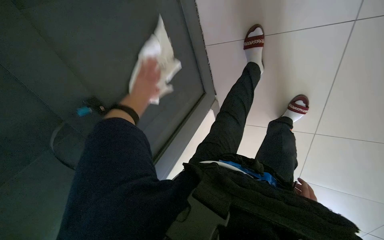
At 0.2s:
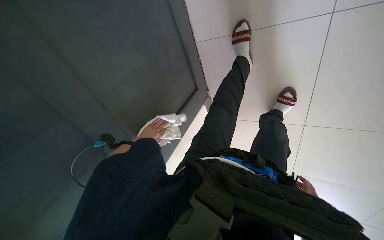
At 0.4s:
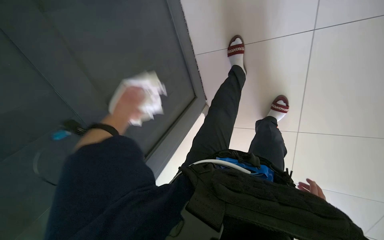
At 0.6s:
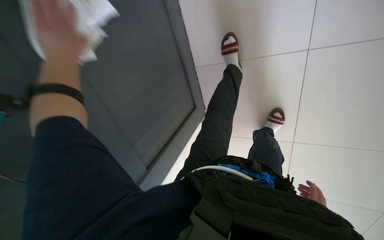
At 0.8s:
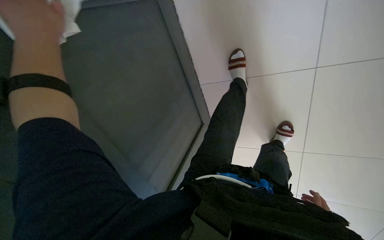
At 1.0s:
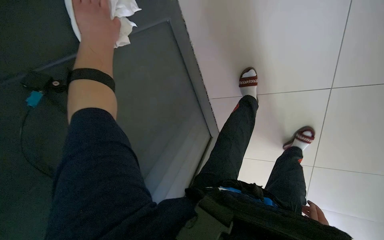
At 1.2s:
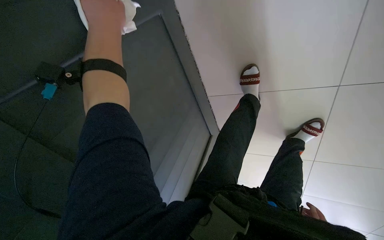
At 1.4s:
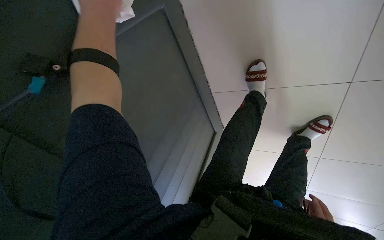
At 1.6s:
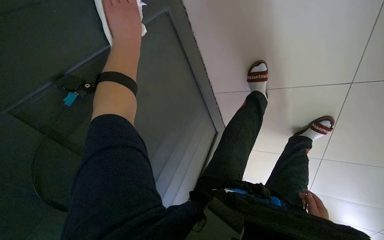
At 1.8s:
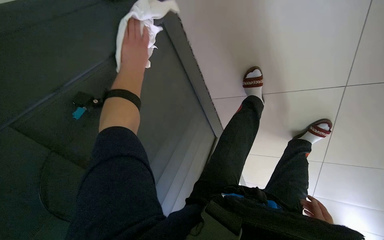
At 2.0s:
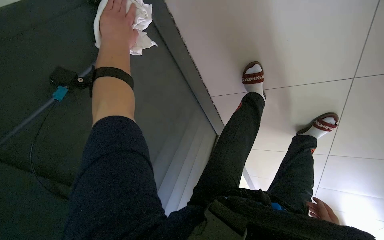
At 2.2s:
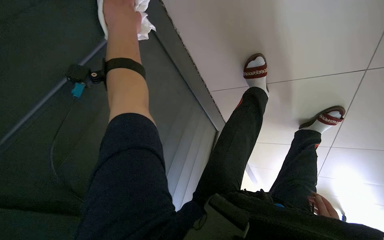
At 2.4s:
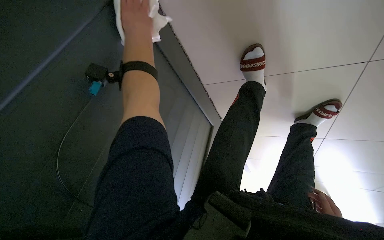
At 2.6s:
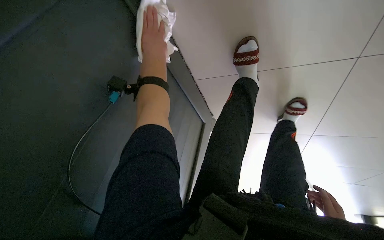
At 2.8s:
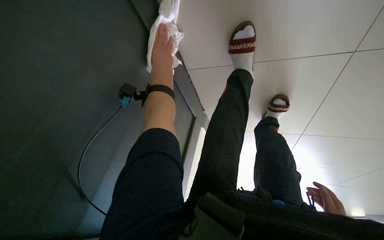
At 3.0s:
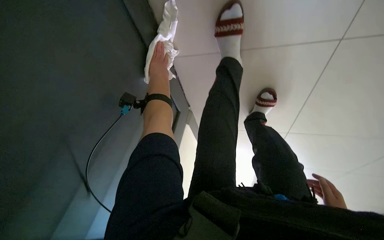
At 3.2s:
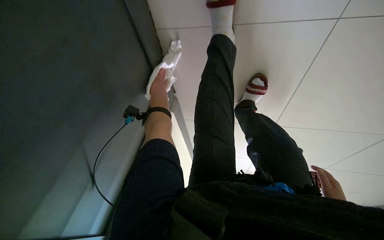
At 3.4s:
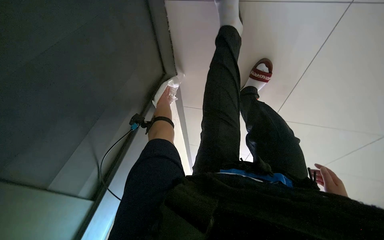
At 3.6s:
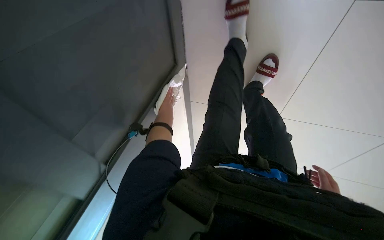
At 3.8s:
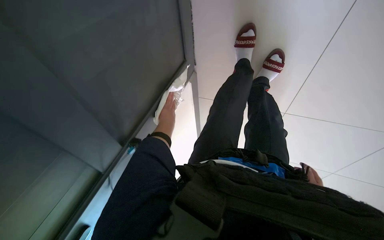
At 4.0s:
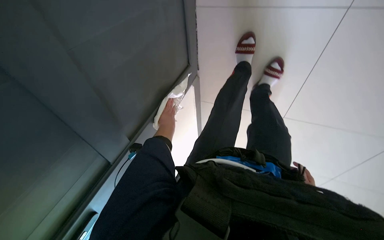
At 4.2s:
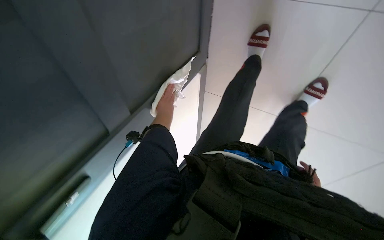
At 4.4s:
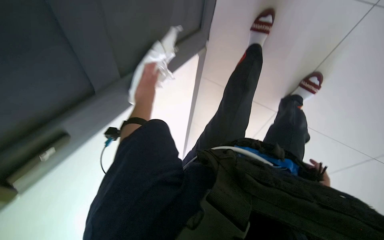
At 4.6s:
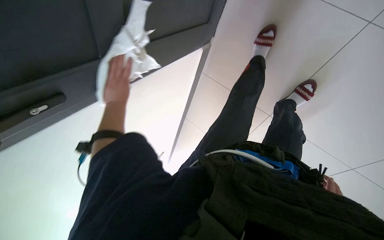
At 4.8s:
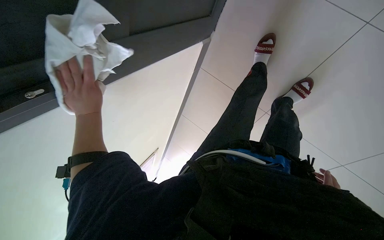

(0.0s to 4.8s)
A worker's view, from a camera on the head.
Job: wiping surfaces.
The whole recording: Wiping cabinet door. The worker wipes a cabinet door with a white cloth.
0.0s - 1.6s: The left hand shifts some 30 cm nearer to the camera and up the picture.
1.6s - 3.2s: The head rotates about 20 degrees to the right. The left hand is displaced farther from the camera by roughly 50 cm.
3.2s - 4.8s: The left hand shifts roughly 30 cm to the left and down the picture, and travels farther from the camera and back again, about 30 cm each way; the right hand heads farther from the camera, covering approximately 15 cm.

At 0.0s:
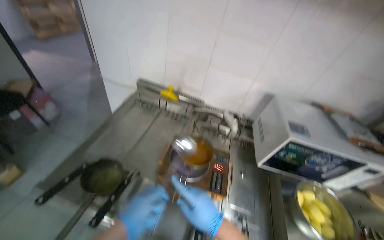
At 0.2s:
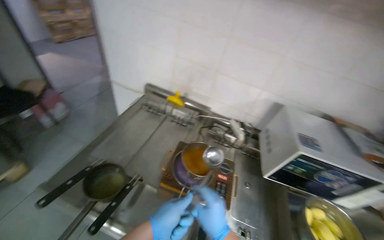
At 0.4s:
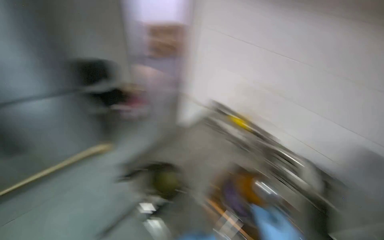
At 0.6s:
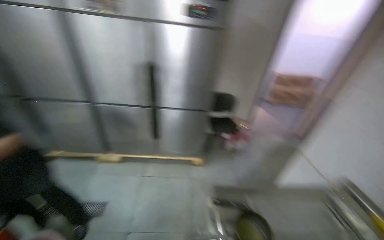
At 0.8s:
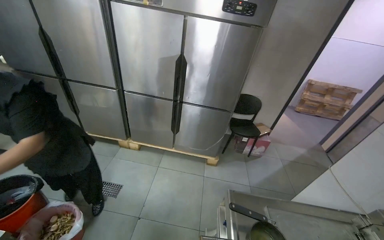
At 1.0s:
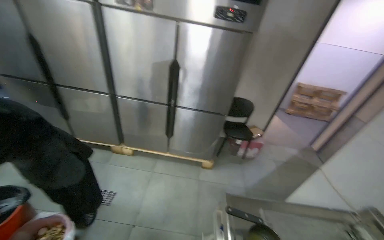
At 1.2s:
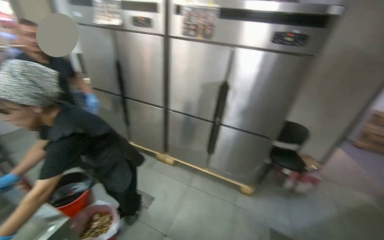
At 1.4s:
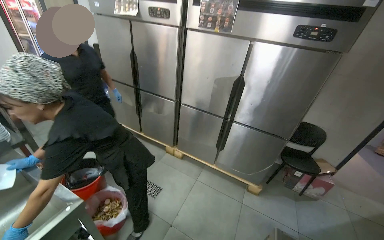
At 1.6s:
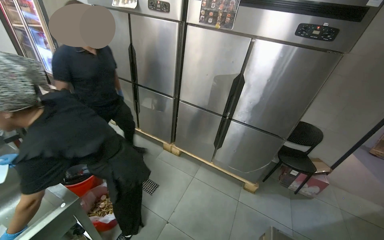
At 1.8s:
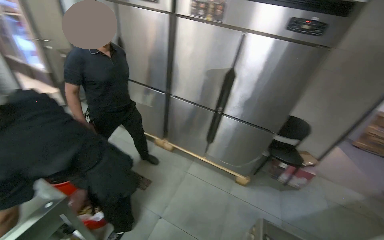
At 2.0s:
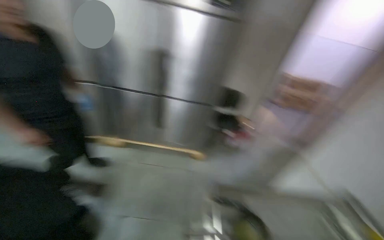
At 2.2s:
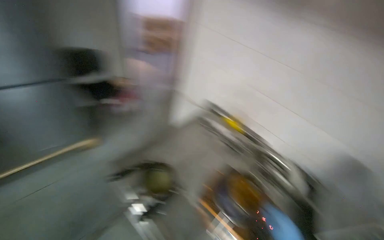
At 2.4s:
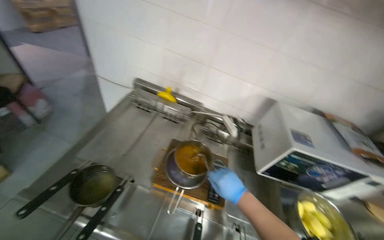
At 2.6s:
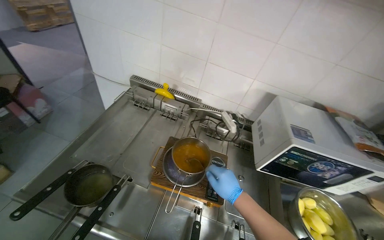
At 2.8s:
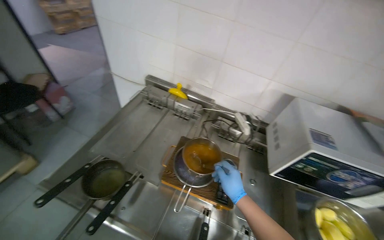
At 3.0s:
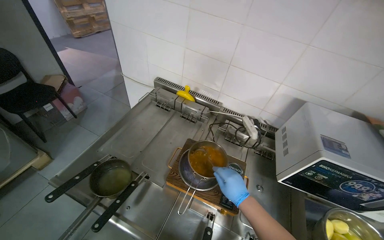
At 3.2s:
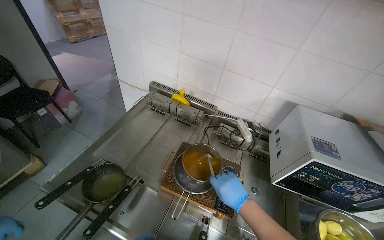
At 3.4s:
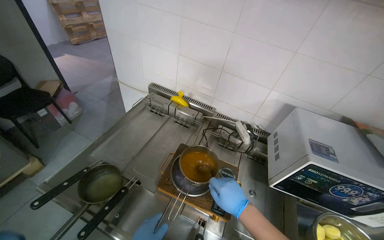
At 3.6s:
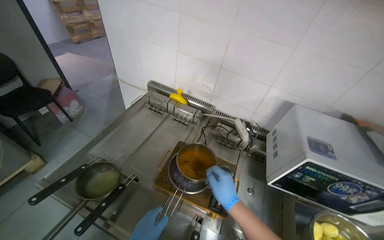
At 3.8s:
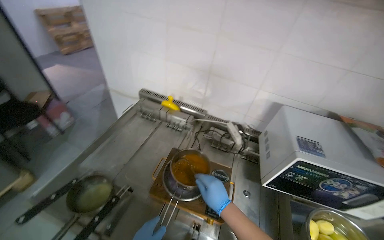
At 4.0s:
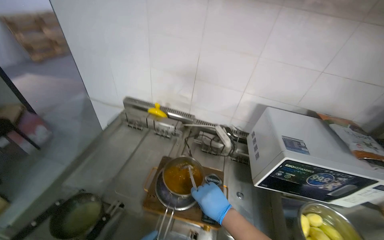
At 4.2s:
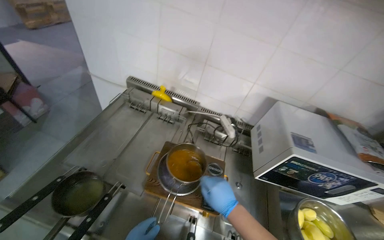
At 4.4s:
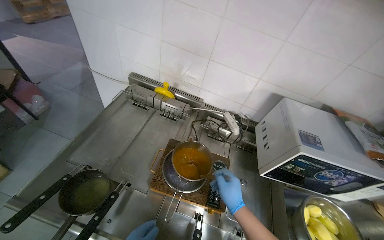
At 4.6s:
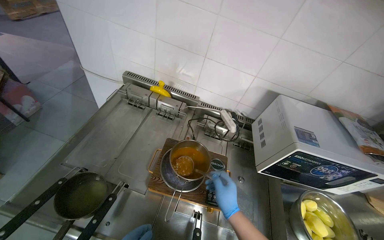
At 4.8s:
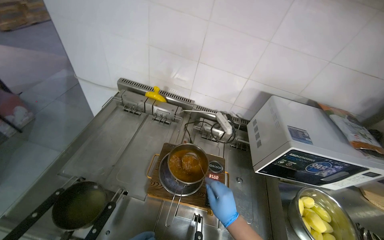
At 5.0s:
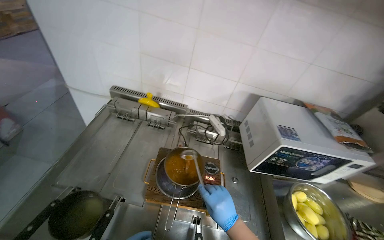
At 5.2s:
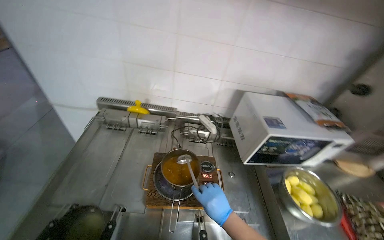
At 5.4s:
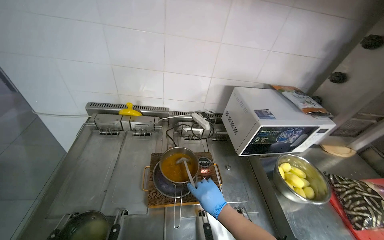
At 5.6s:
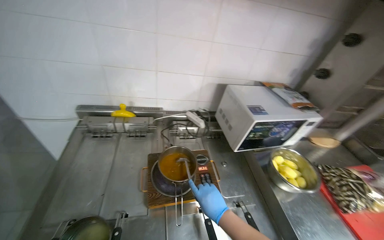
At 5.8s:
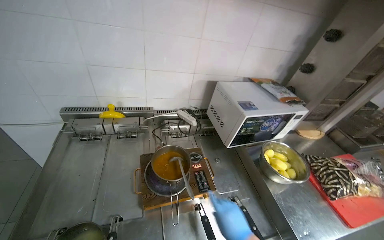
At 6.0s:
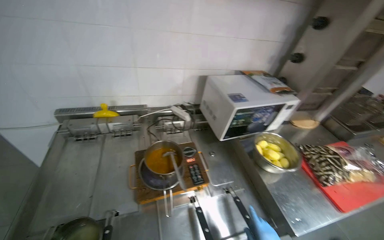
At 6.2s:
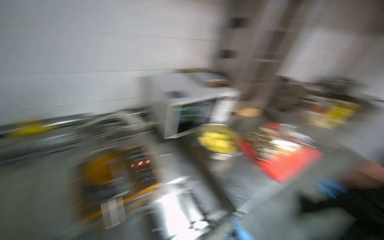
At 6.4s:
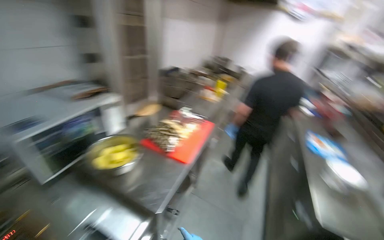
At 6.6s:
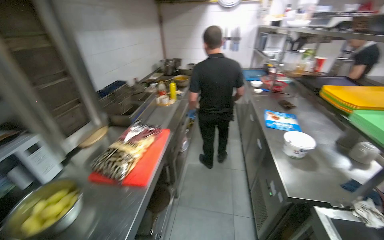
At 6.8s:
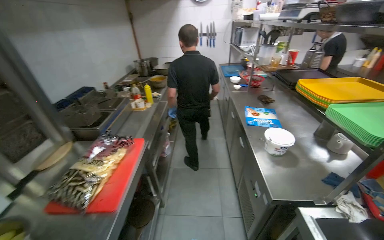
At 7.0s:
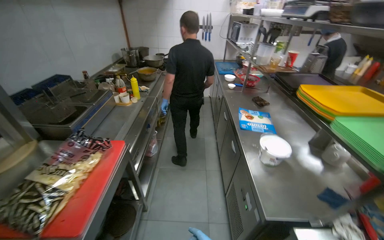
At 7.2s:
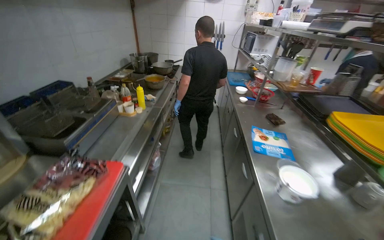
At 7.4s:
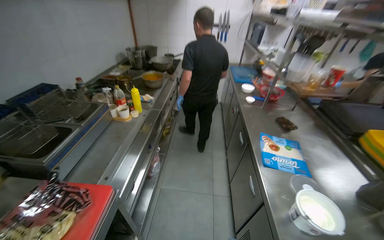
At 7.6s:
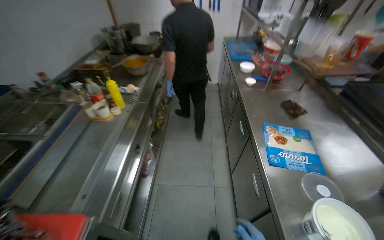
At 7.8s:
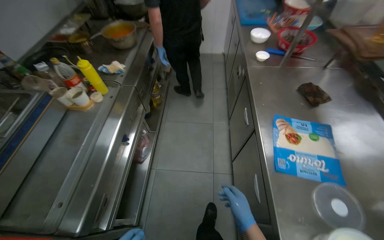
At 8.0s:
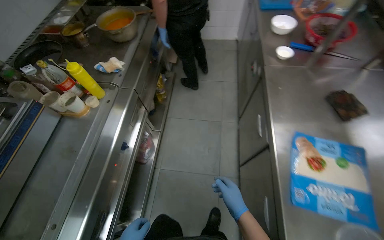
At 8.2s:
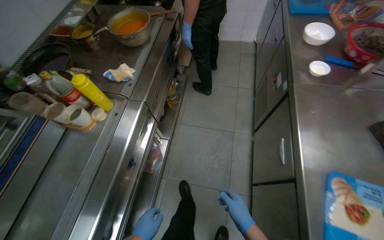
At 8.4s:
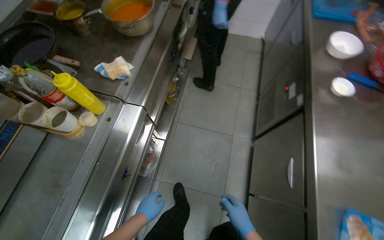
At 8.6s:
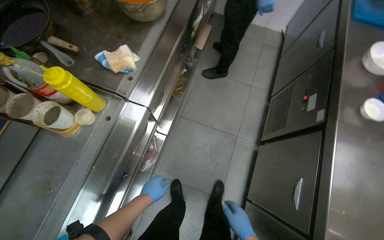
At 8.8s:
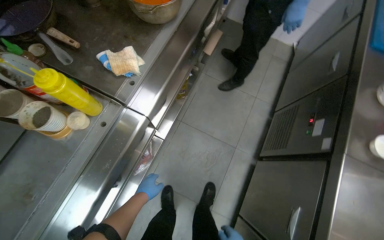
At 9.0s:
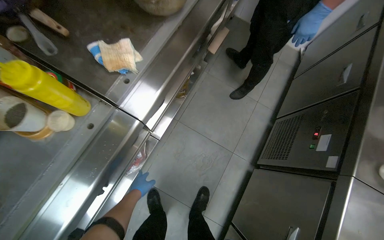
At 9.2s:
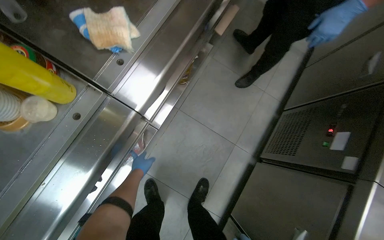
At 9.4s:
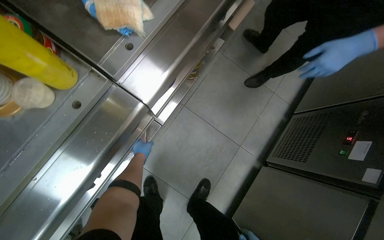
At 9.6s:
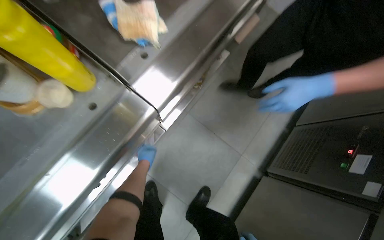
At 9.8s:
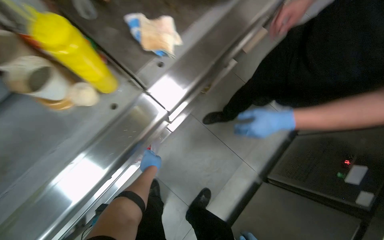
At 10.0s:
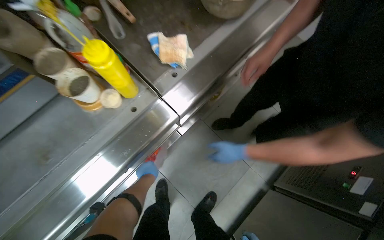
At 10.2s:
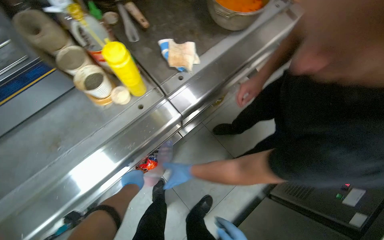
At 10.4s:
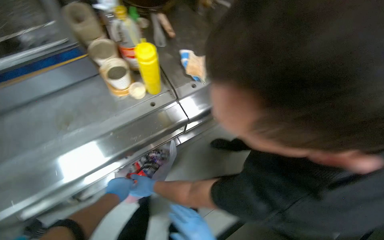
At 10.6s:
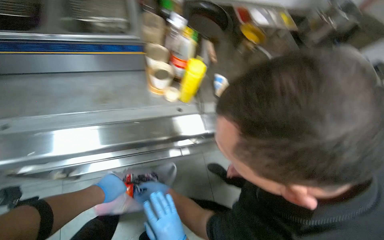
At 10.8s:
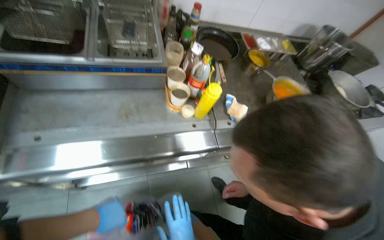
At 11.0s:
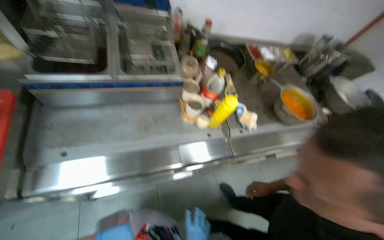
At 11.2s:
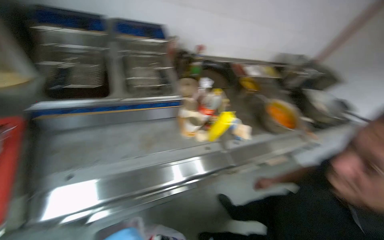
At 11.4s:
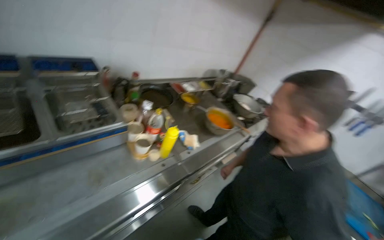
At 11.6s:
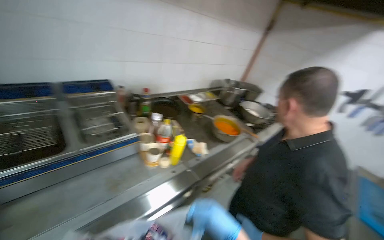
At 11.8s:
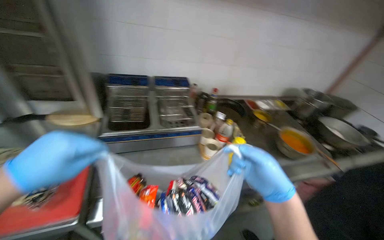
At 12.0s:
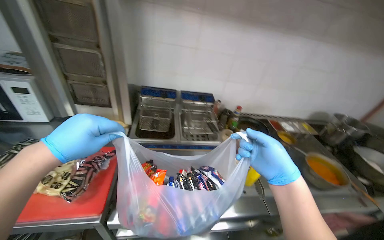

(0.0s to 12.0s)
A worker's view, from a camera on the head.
Job: preparing food.
The whole recording: Stirring meal and taking noodles from bag. The worker stirs the meal and takes noodles from the white plastic bag.
0.0s - 1.6s: The head turns to the left by some 45 degrees.
4.4s - 6.0s: The head rotates approximately 35 degrees to the right.
6.0s - 7.6s: The camera is carried approximately 1 m. The head turns to the right by some 55 degrees.
7.6s - 9.0s: The camera travels about 1 m. The wearer looks roughly 30 degrees further downward. The scene rotates clockwise by some 25 degrees.
9.0s - 10.4s: The scene rotates clockwise by some 30 degrees. The left hand travels nearer to the camera by some 10 cm.
10.4s - 12.0s: The wearer moves approximately 50 cm. The wearer looks roughly 20 degrees further to the left. The wearer looks about 45 degrees further upward.

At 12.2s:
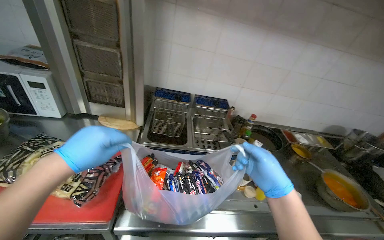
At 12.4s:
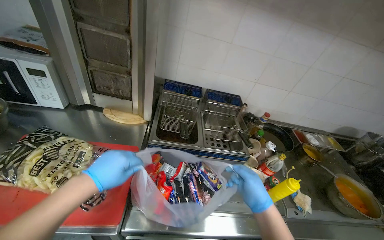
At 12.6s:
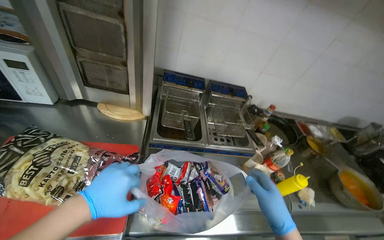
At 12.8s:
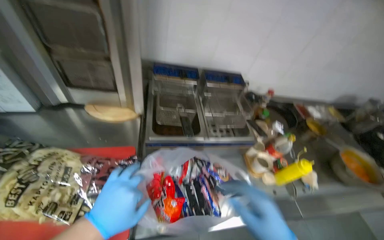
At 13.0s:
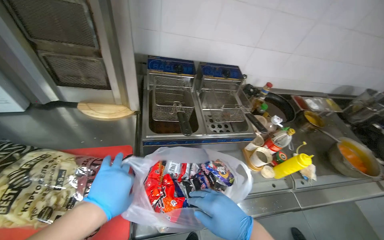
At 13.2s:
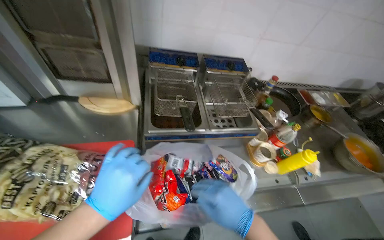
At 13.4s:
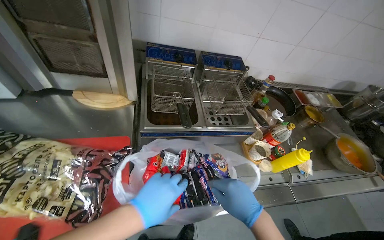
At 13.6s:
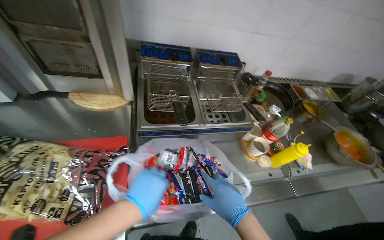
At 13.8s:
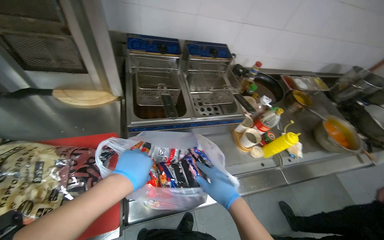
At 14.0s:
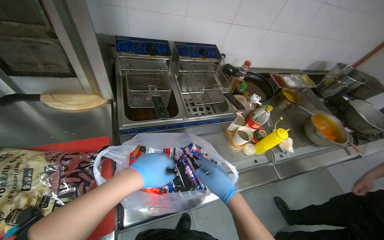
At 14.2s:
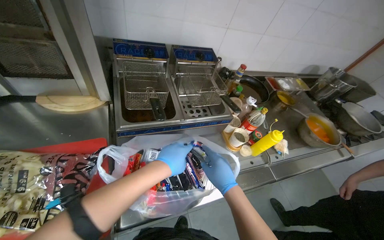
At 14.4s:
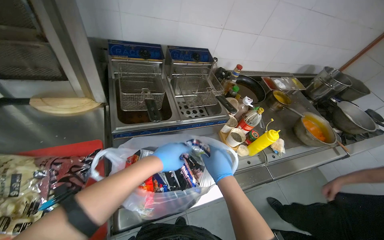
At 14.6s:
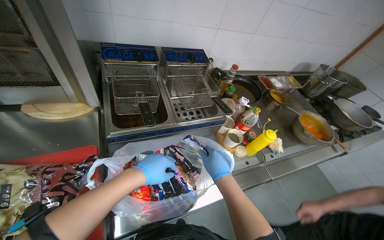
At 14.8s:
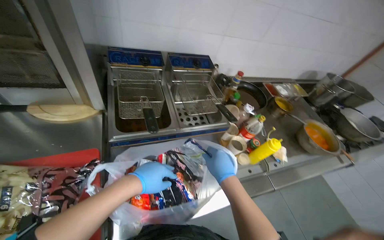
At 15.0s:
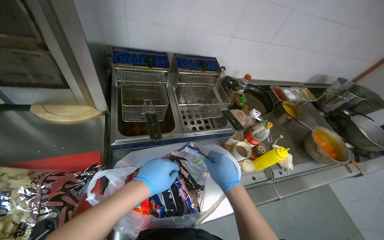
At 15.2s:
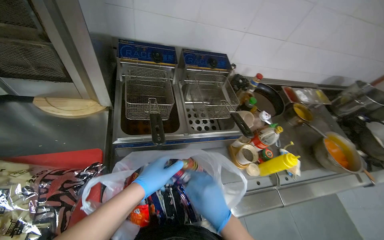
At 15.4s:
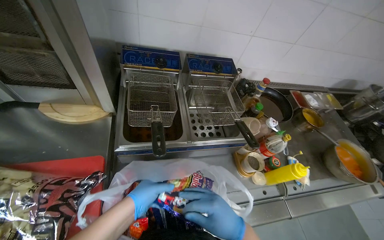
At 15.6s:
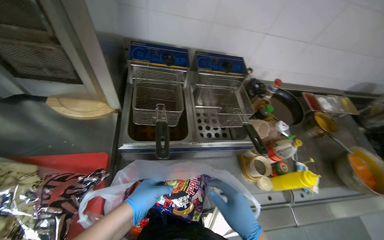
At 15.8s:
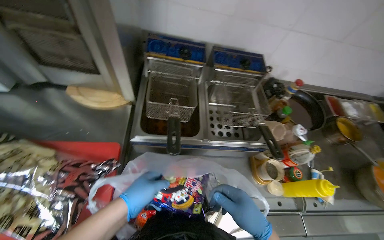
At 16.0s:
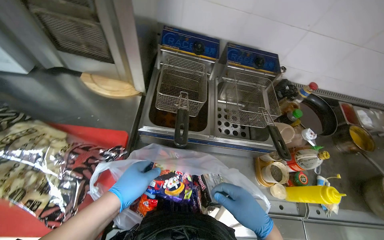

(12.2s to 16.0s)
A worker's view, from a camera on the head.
Job: preparing food.
The whole recording: Stirring meal and taking noodles from bag. The worker stirs the meal and takes noodles from the white plastic bag.
12.2s - 13.4s: The wearer looks roughly 20 degrees further downward. The right hand is displaced to the left by approximately 20 cm.
13.4s - 14.8s: The left hand shifts approximately 10 cm farther from the camera.
14.8s - 16.0s: The wearer looks some 20 degrees further to the left.
